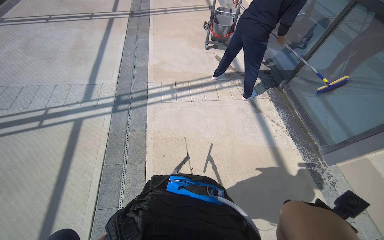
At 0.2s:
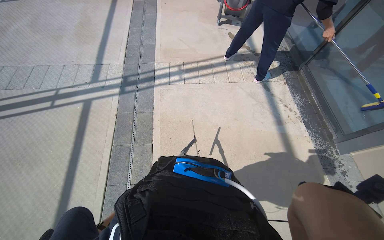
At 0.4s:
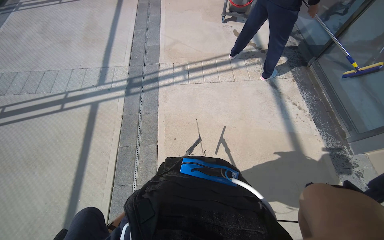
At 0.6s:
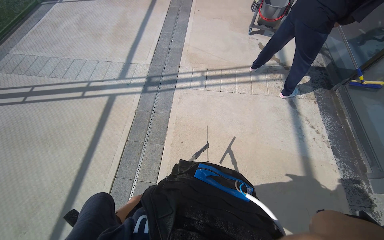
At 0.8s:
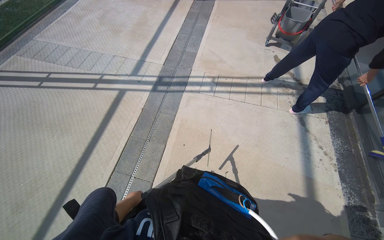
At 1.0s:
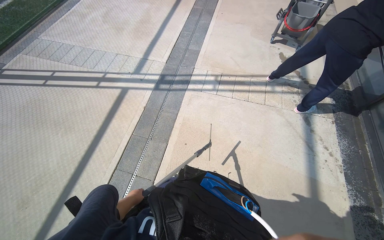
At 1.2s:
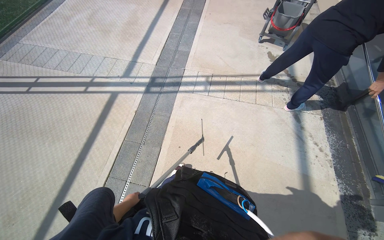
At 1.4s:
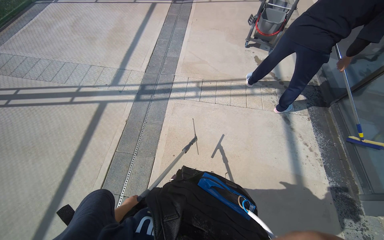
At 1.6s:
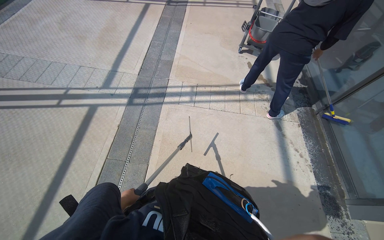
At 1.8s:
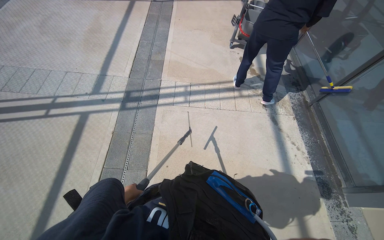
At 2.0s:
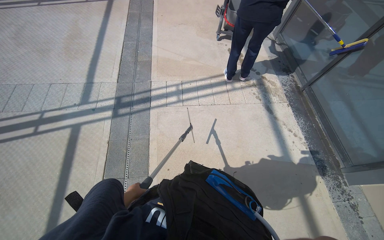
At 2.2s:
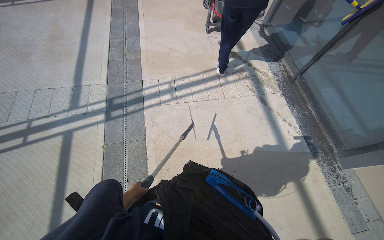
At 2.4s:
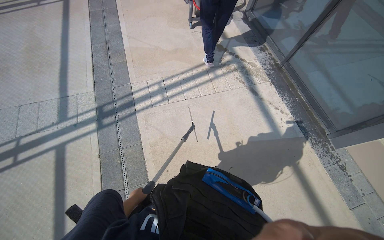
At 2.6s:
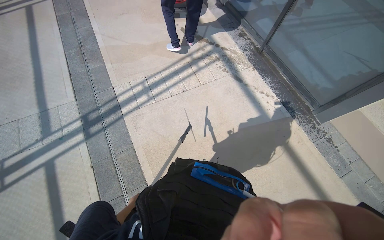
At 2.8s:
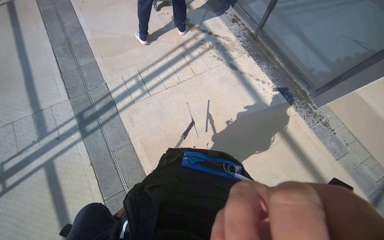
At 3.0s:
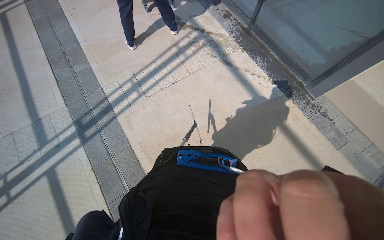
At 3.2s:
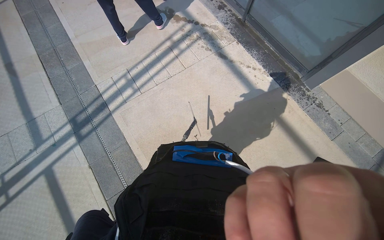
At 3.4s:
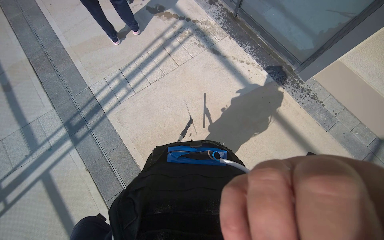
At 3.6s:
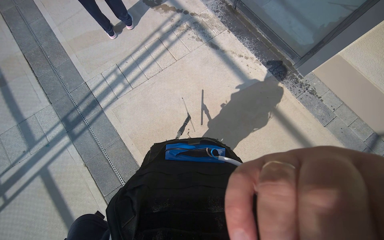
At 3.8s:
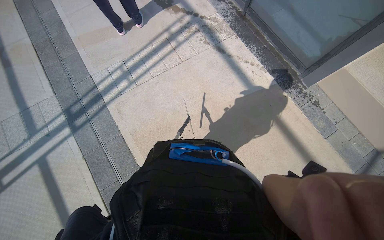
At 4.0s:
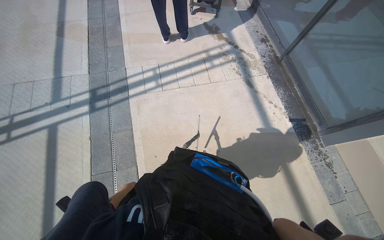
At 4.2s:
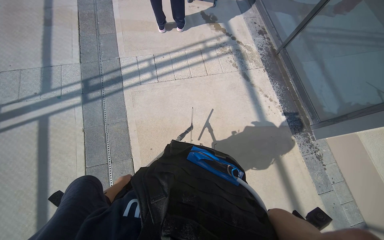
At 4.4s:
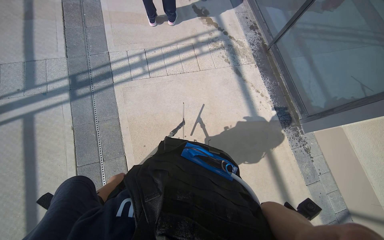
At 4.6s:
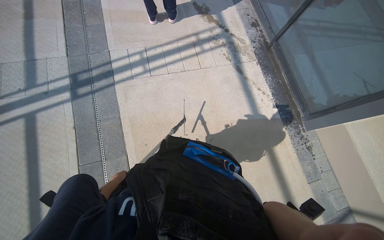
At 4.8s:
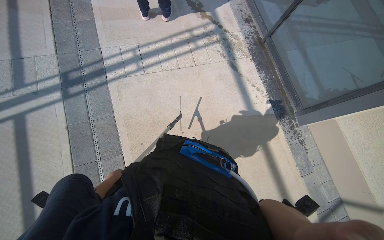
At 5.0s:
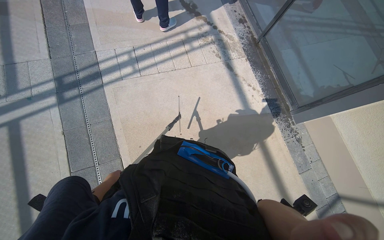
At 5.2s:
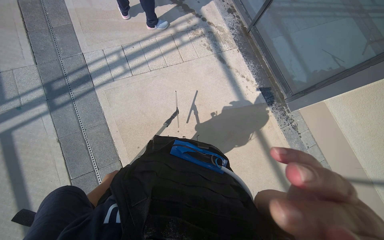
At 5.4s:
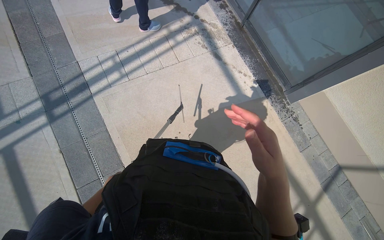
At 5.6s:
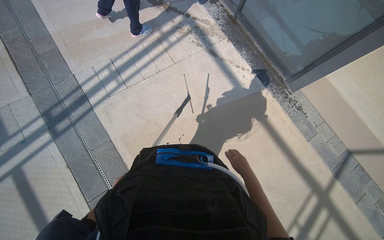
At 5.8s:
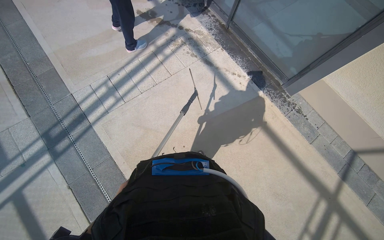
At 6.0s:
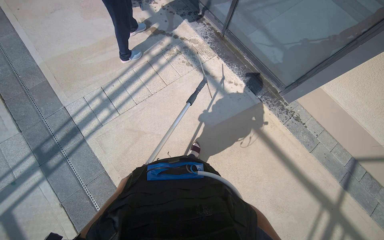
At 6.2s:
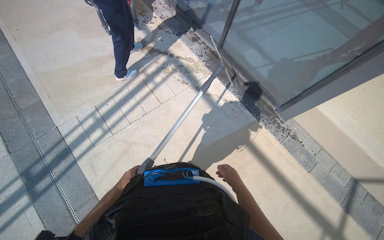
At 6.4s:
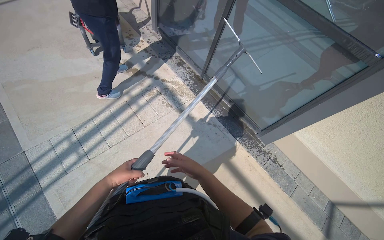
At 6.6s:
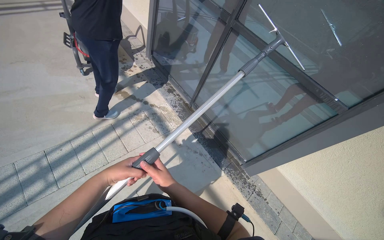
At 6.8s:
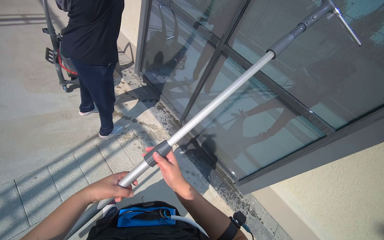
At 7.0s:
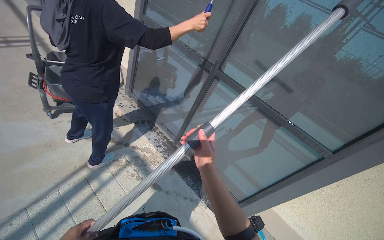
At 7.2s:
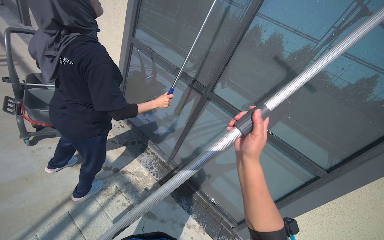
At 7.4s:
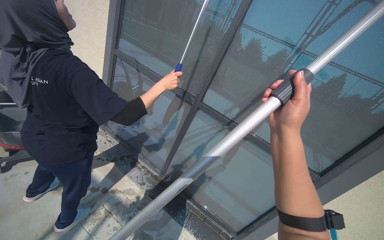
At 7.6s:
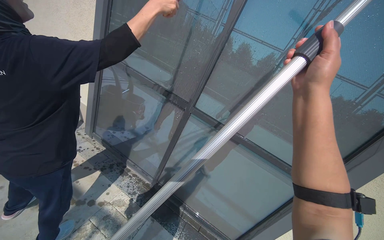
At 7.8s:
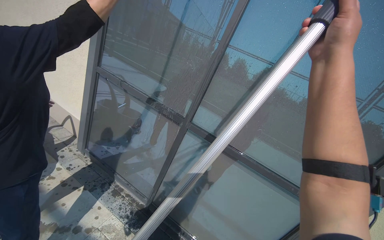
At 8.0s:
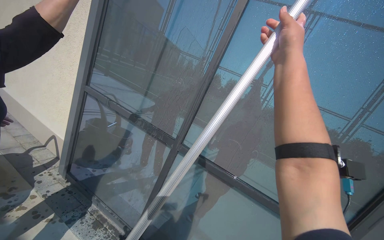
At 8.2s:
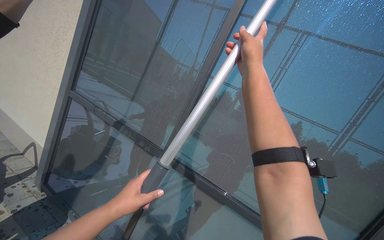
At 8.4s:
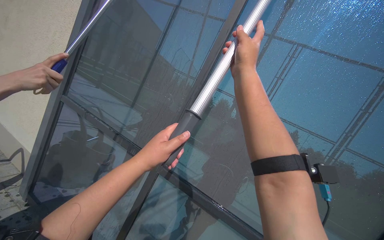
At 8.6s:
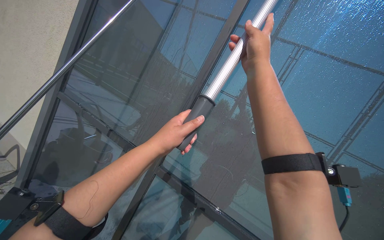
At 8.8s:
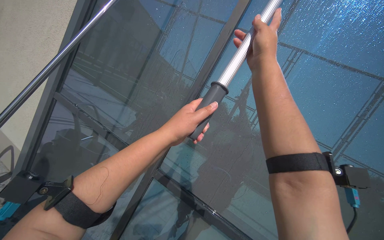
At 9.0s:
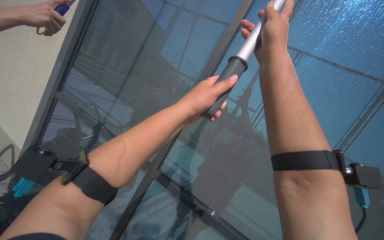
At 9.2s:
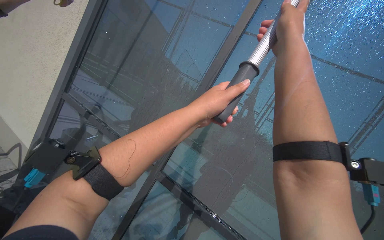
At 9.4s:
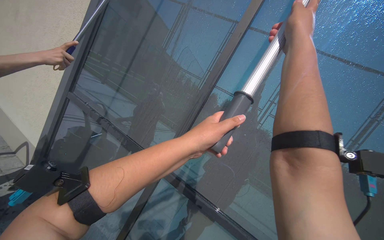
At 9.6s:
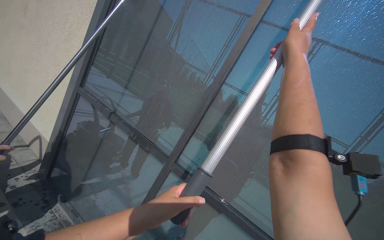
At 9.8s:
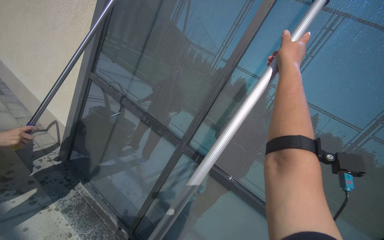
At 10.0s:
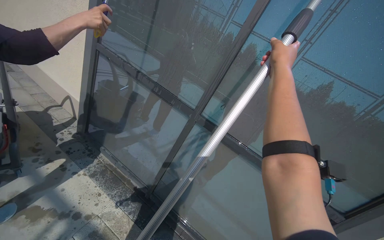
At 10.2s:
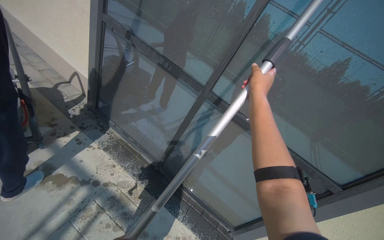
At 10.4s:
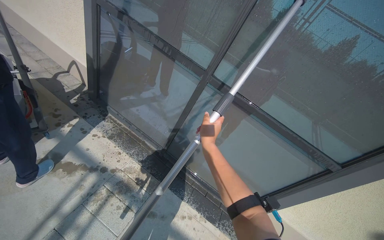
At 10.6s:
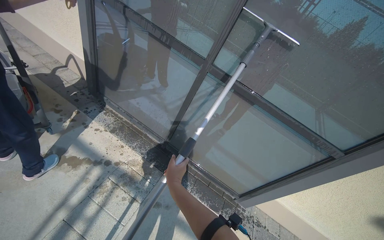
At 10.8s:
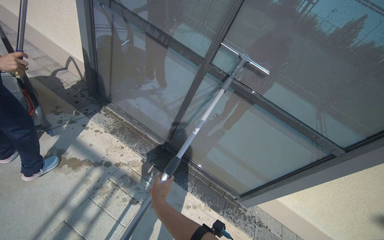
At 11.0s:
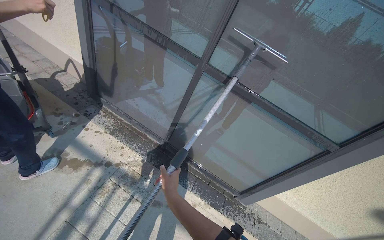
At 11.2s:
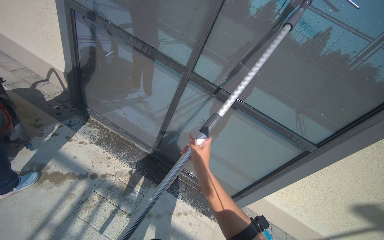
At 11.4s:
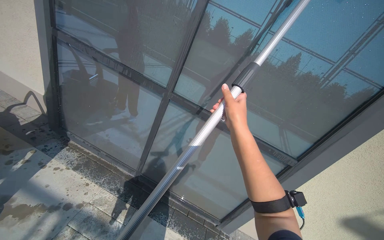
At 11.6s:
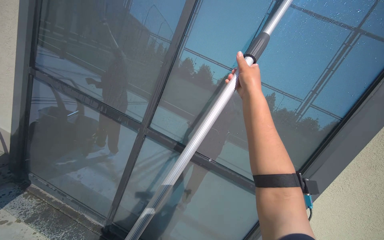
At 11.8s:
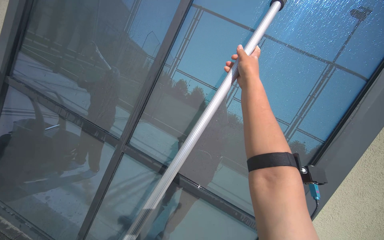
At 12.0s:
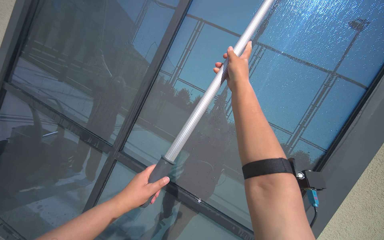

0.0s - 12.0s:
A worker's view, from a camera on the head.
Job: wiping surfaces.
The whole recording: Cleaning glass window with squeegee. The worker cleans the glass window using a squeegee, then a long pole with a squeegee attachment.
1.6s - 3.0s: The wearer looks about 40 degrees further to the right. The camera pitches downward, by about 10 degrees.
6.0s - 7.6s: The camera travels roughly 80 cm. The view pans to the right by about 35 degrees. The view tips upward by approximately 35 degrees.
7.6s - 9.0s: The camera pitches upward, by about 20 degrees. The right hand moves up the picture, approximately 10 cm.
9.0s - 10.4s: The view tilts roughly 35 degrees downward.
10.4s - 12.0s: The wearer looks approximately 30 degrees further upward.

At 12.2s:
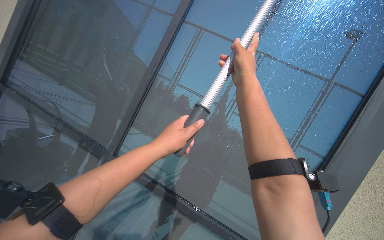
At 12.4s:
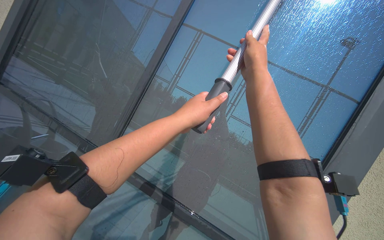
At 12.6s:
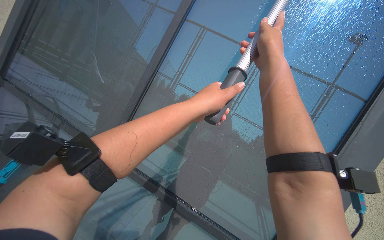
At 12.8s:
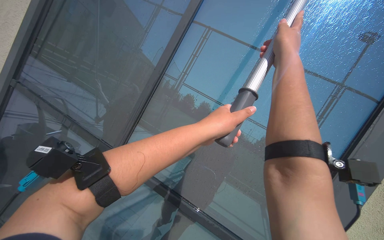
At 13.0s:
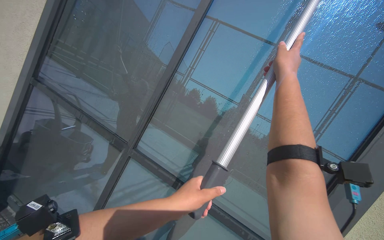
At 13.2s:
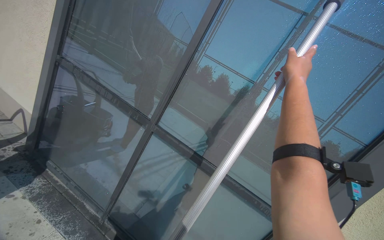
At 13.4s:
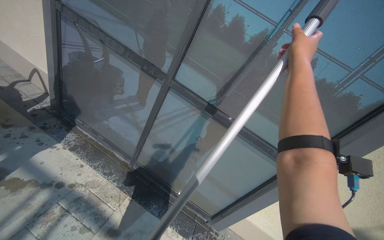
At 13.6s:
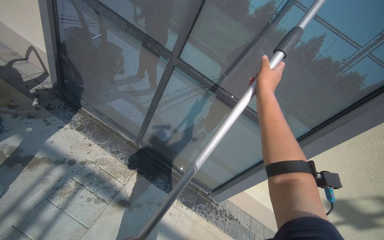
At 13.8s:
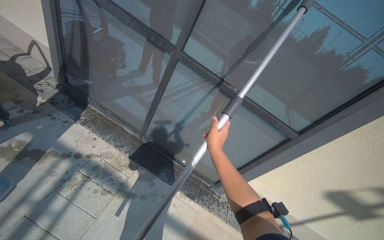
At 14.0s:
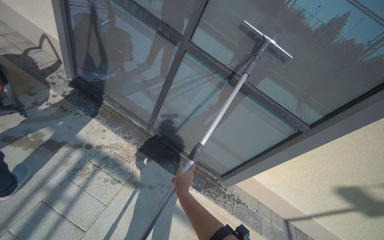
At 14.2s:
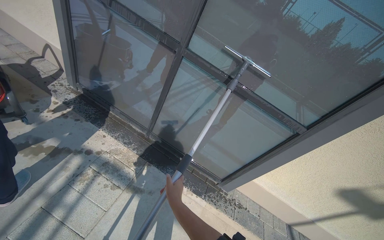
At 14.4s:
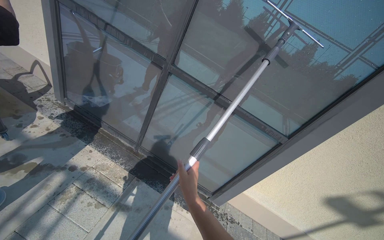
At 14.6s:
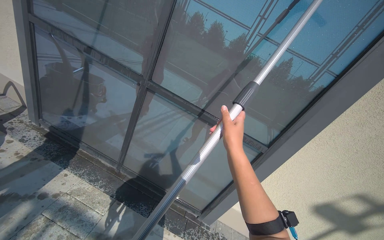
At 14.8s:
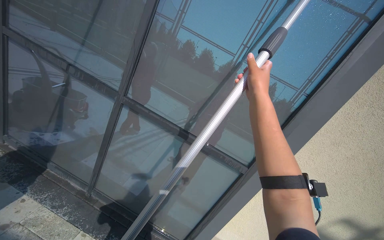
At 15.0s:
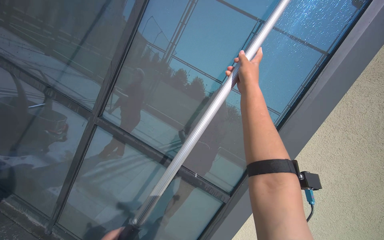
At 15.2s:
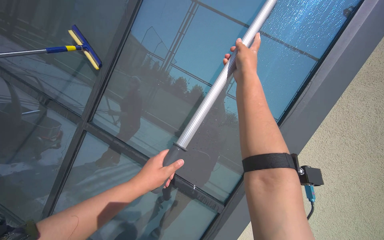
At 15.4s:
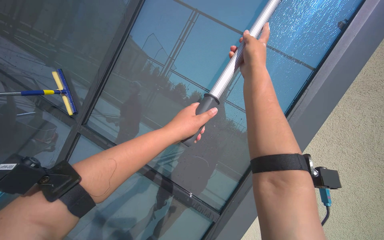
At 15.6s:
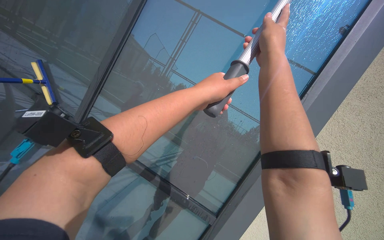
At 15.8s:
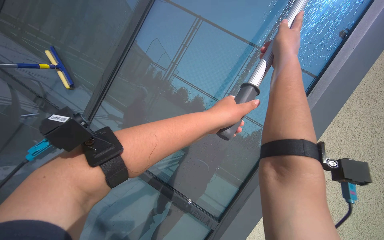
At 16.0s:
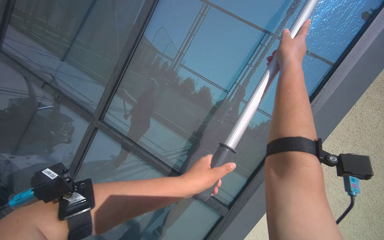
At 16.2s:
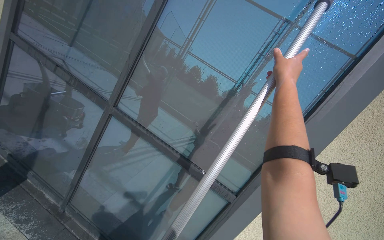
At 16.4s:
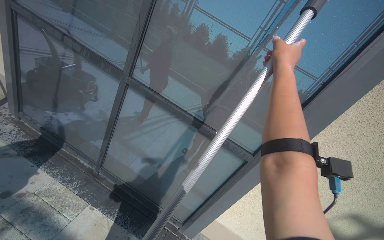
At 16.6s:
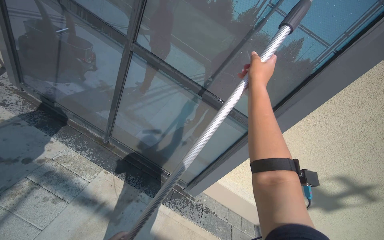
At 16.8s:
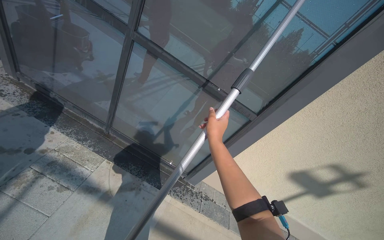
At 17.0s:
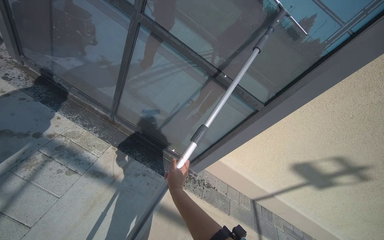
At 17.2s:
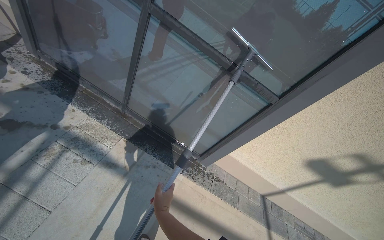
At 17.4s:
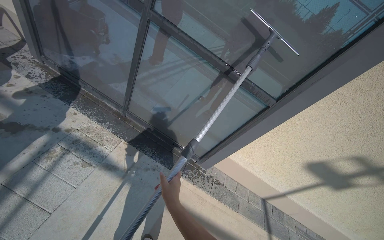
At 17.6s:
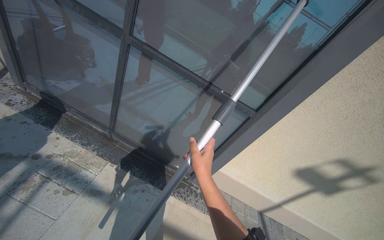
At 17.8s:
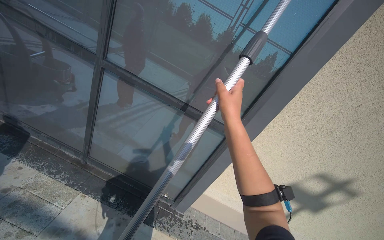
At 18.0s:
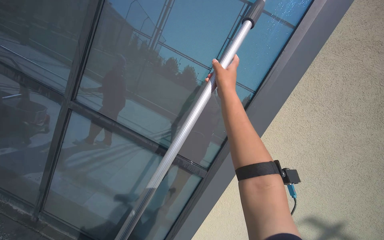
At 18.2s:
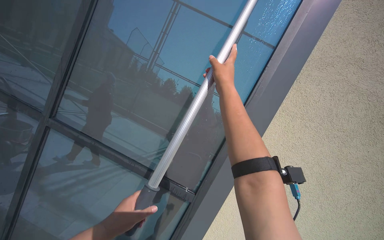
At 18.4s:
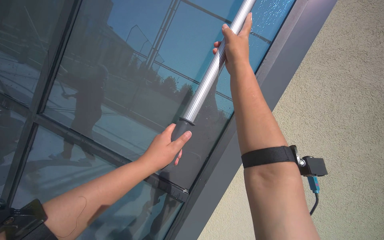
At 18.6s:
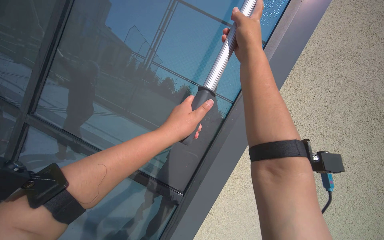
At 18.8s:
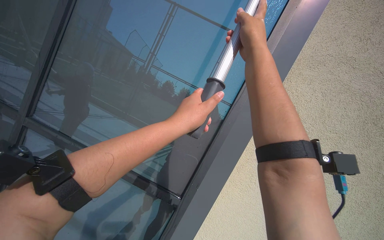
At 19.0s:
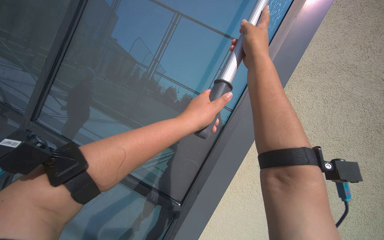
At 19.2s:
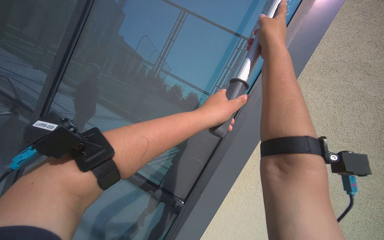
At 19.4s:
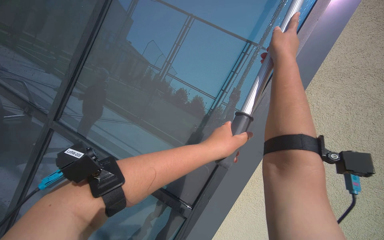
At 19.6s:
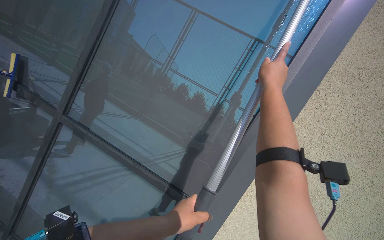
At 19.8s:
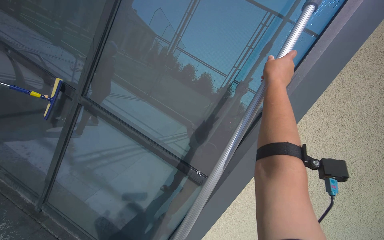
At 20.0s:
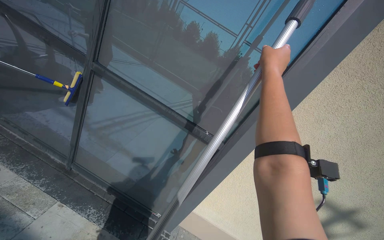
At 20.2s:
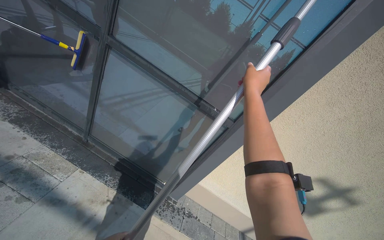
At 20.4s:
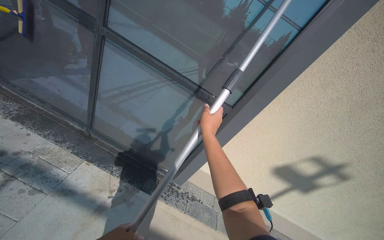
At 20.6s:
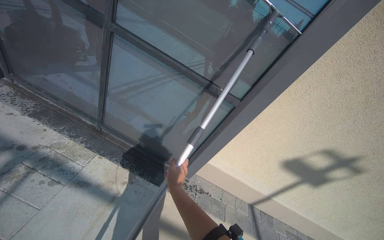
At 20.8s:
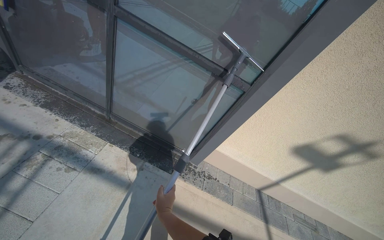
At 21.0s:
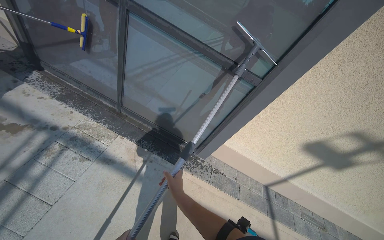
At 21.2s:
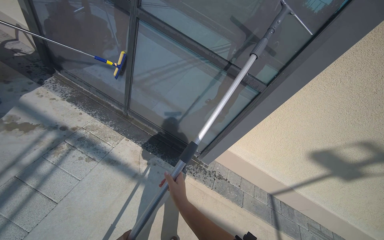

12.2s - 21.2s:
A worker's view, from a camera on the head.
Job: wiping surfaces.
The whole recording: Cleaning glass window with squeegee. The worker cleans the glass window using a squeegee, then a long pole with a squeegee attachment.
12.2s - 13.8s: The camera pitches downward, by about 35 degrees.
13.8s - 15.2s: The camera is carried to the right, roughly 40 cm. The wearer looks roughly 30 degrees further upward.
15.2s - 16.6s: The view tips downward by approximately 30 degrees.
16.6s - 18.2s: The view tips upward by some 15 degrees.
19.8s - 21.2s: The view tips downward by some 30 degrees. The right hand heads down the picture and to the left, covering roughly 90 cm.
